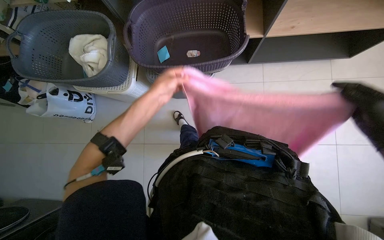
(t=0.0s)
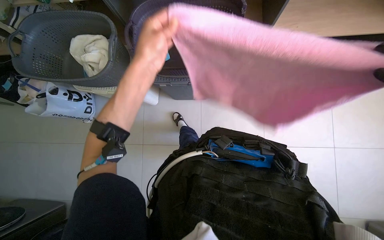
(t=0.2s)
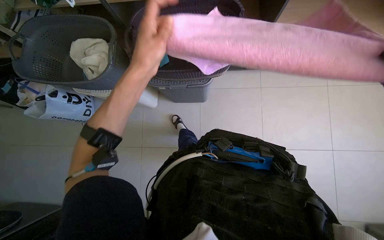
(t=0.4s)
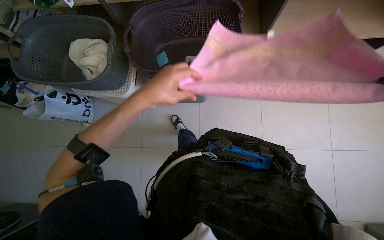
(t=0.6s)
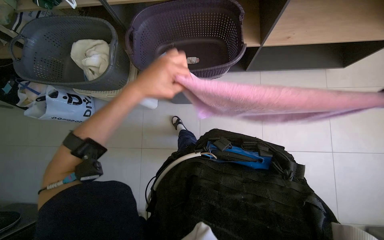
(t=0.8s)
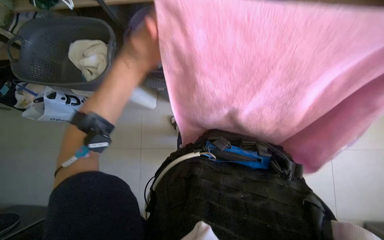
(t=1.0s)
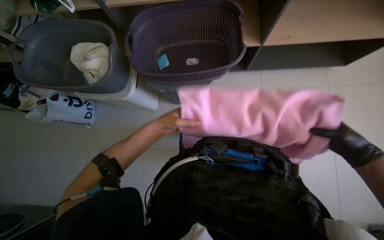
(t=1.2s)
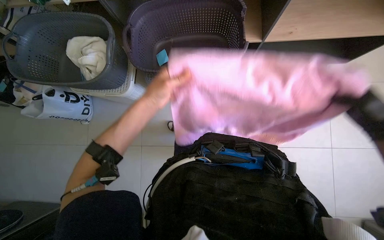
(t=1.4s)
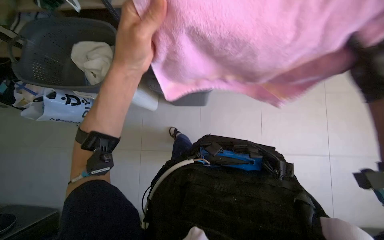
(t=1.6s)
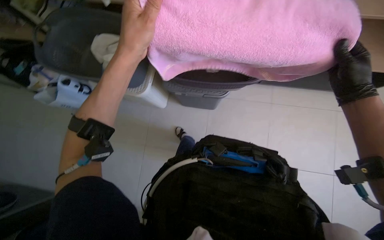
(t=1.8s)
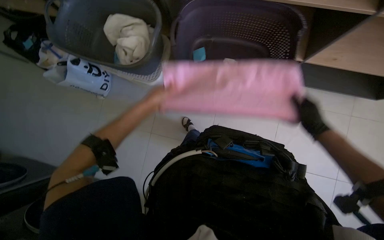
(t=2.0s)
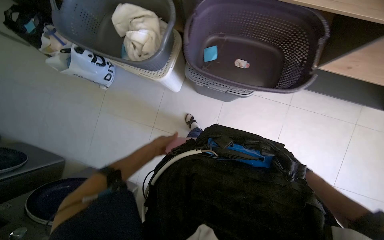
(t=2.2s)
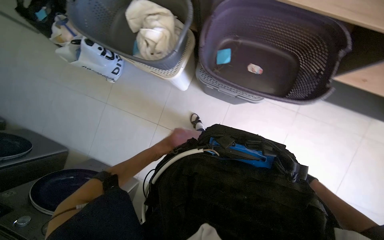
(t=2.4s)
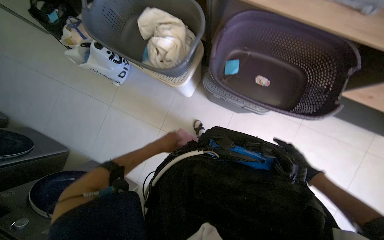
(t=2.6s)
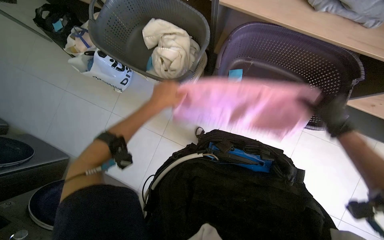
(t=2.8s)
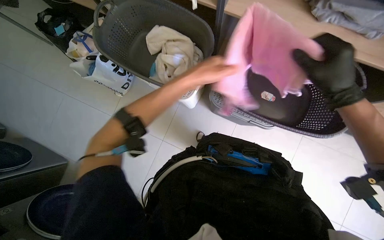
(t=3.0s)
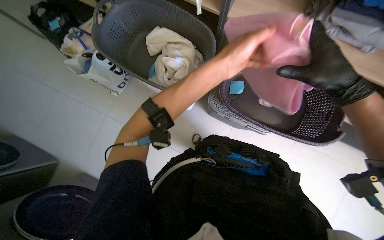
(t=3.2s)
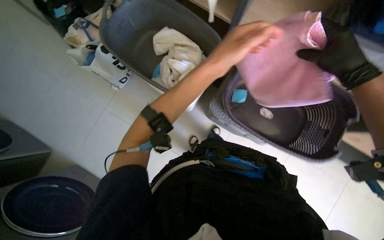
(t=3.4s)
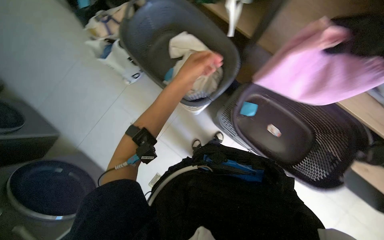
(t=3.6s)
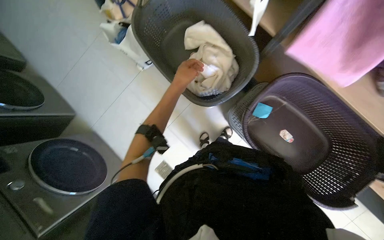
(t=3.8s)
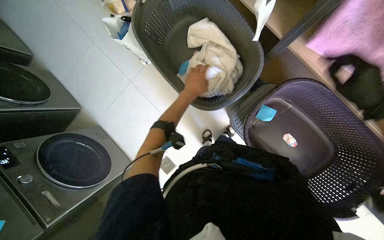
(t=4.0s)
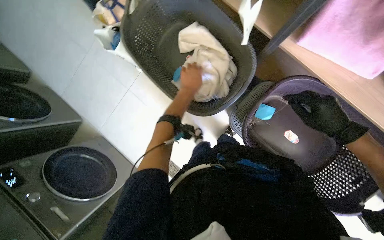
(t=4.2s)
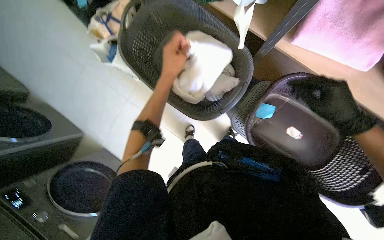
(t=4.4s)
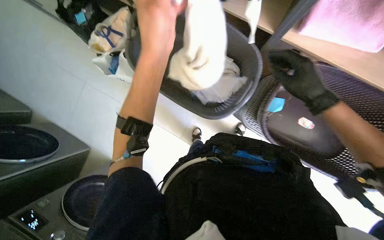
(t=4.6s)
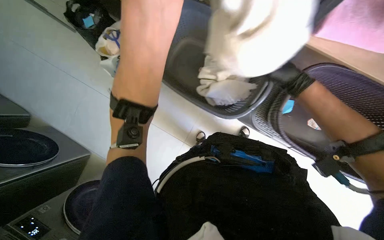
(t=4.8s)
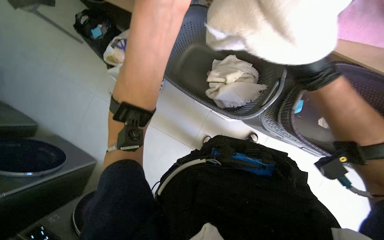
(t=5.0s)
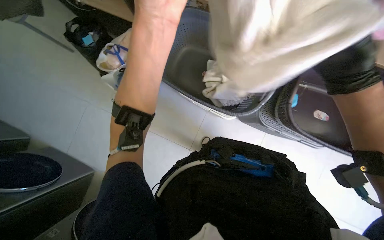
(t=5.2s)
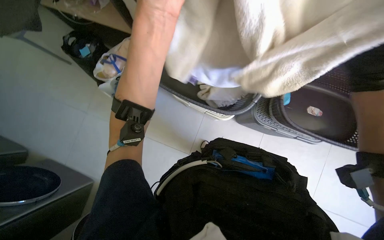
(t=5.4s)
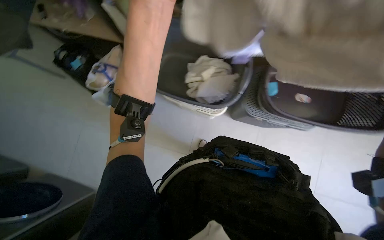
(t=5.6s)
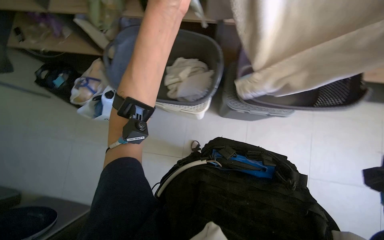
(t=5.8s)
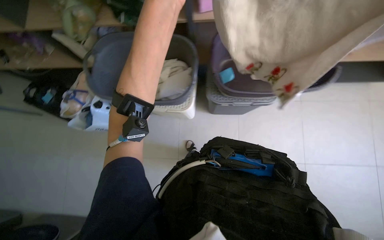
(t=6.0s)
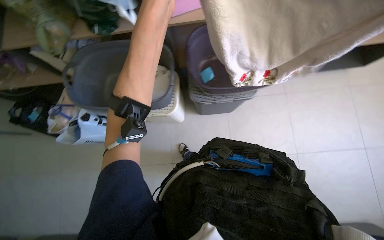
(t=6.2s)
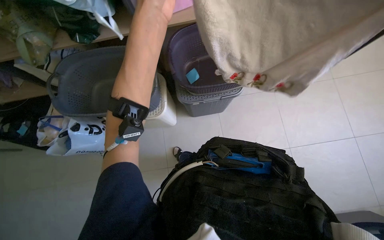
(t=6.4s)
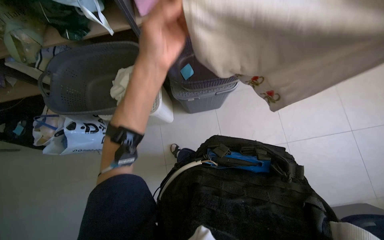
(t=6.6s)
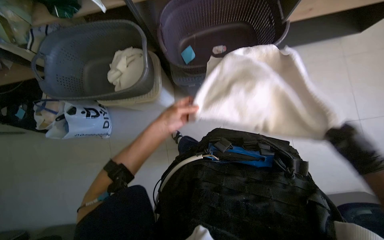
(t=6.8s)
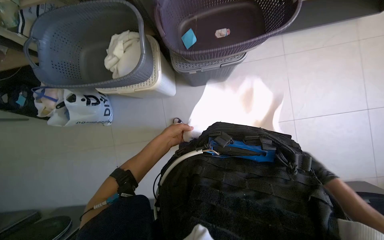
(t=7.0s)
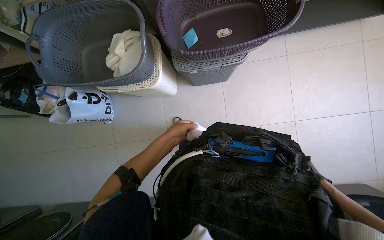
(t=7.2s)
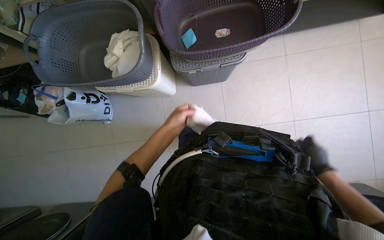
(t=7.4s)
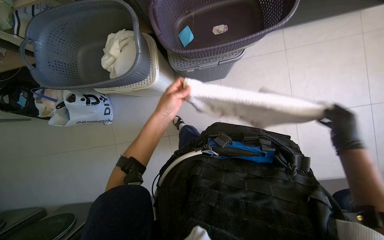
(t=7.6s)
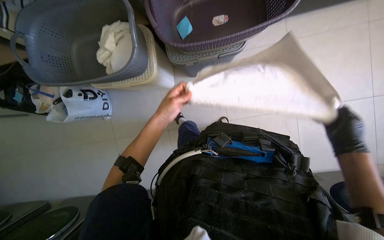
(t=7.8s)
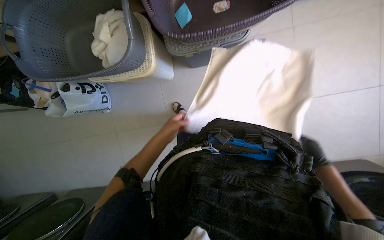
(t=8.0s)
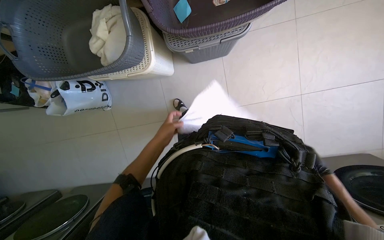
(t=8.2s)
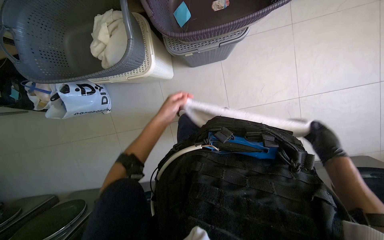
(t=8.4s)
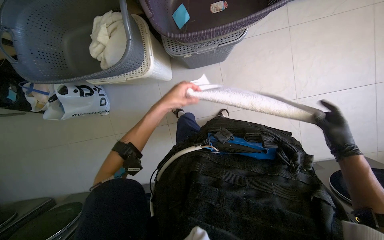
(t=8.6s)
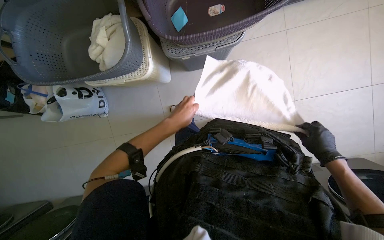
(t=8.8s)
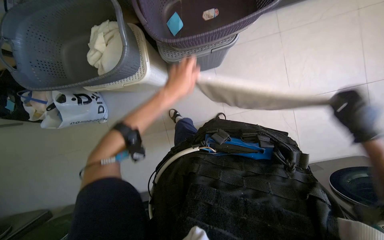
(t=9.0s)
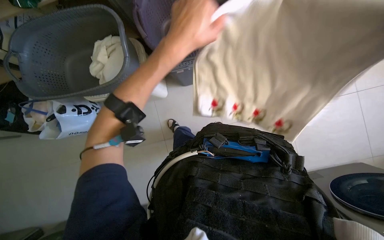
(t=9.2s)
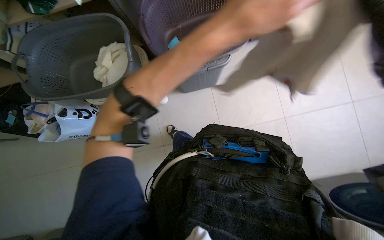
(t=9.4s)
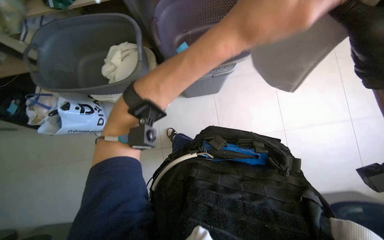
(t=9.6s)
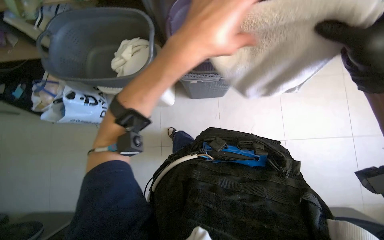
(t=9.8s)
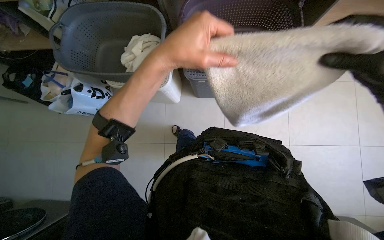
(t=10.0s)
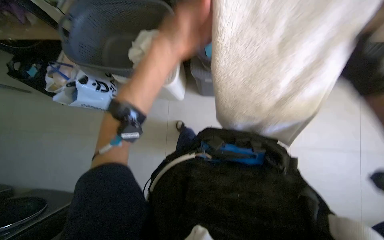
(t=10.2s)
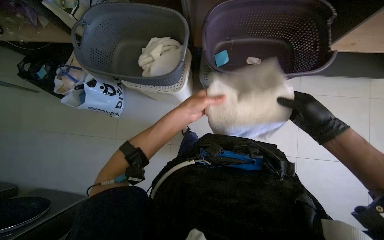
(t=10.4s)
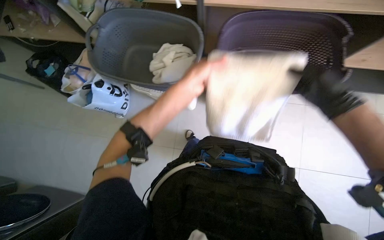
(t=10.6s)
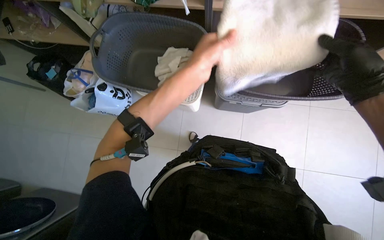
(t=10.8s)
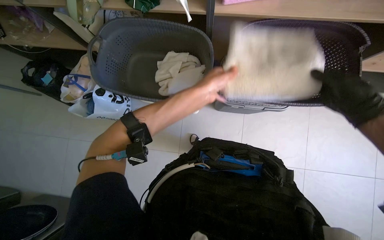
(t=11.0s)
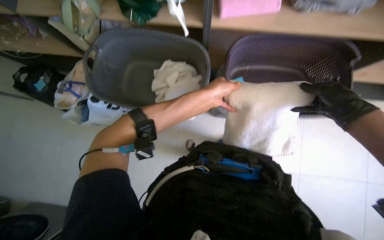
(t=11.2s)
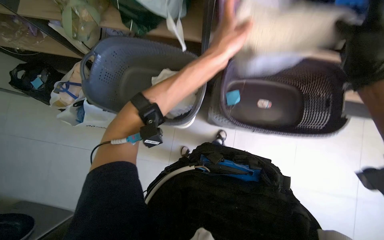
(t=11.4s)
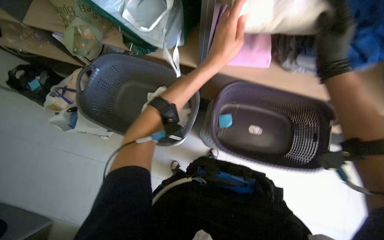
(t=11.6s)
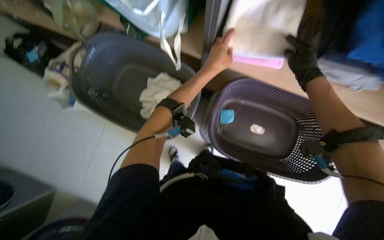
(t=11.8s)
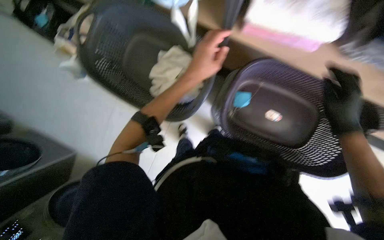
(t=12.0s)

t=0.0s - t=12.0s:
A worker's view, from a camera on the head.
Job: managing laundry.
The whole recording: Folding and placing clothes on shelf. The worker folds various items of clothing and places them onto a shelf.
t=0.0s - t=1.6s: The left hand goes nearer and farther, about 15 cm each way, reversing 2 times.
t=1.6s - t=3.0s: The left hand shifts some 15 cm farther from the camera.
t=3.0s - t=4.4s: The left hand swings nearer and farther, approximately 20 cm each way, with 2 reversals.
t=4.4s - t=6.0s: The view tips upward by approximately 15 degrees. The scene turns approximately 35 degrees counterclockwise in the picture. The left hand goes roughly 30 cm nearer to the camera.
t=6.0s - t=7.6s: The left hand is displaced farther from the camera and down the picture by approximately 30 cm.
t=9.0s - t=10.4s: The view tilts some 10 degrees upward. The left hand is displaced up the picture by about 10 cm, and goes nearer to the camera and returns, about 25 cm each way.
t=10.4s - t=12.0s: The right hand moves some 10 cm nearer to the camera and comes back. The left hand shifts some 15 cm farther from the camera.

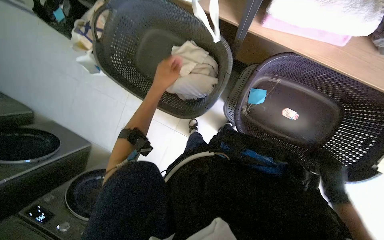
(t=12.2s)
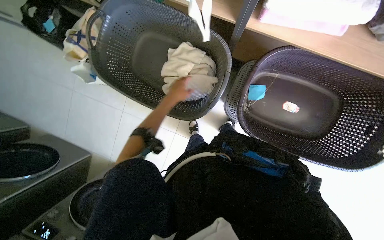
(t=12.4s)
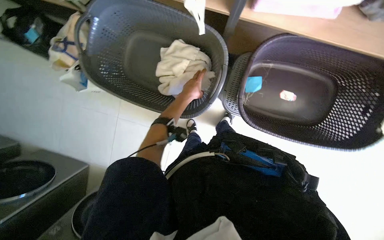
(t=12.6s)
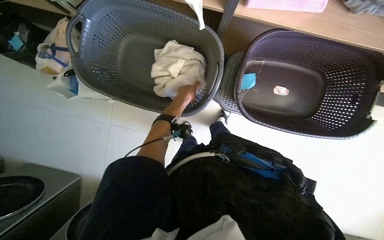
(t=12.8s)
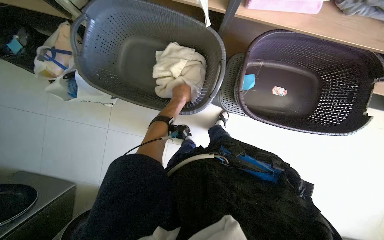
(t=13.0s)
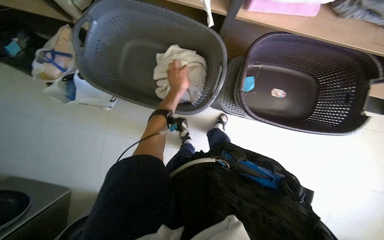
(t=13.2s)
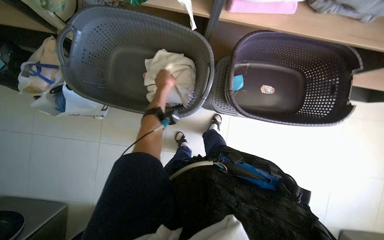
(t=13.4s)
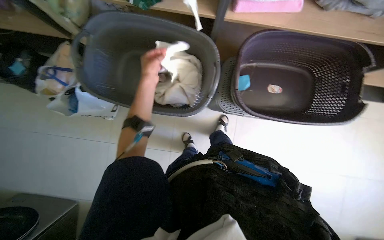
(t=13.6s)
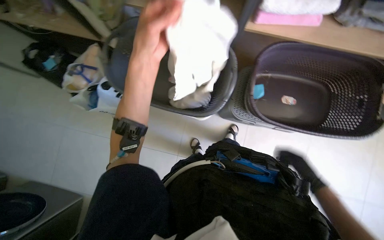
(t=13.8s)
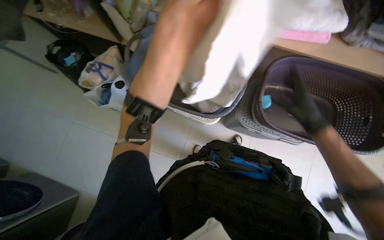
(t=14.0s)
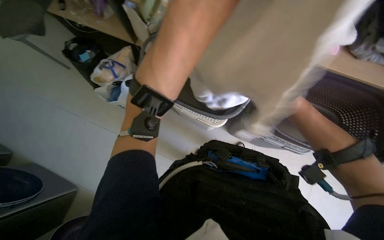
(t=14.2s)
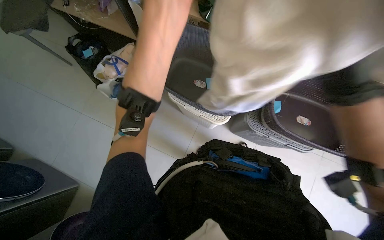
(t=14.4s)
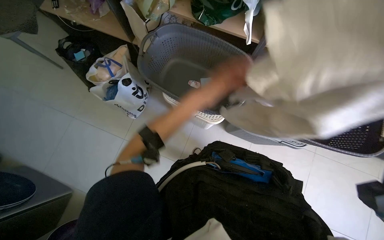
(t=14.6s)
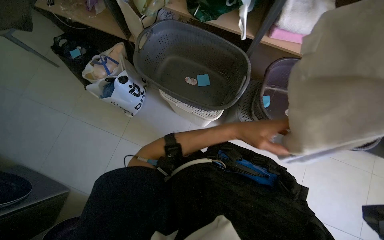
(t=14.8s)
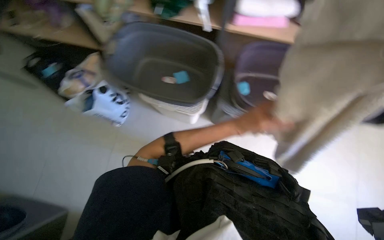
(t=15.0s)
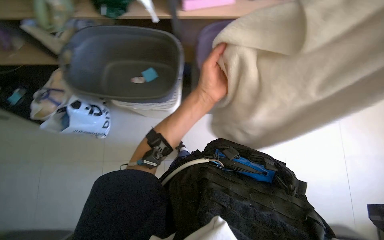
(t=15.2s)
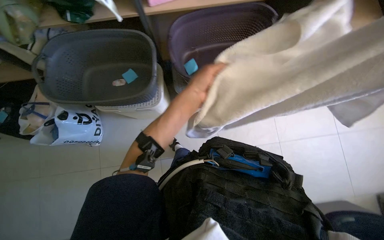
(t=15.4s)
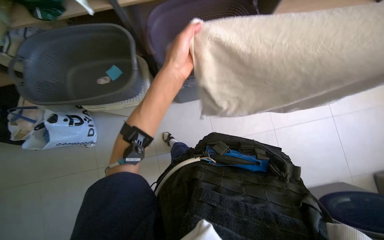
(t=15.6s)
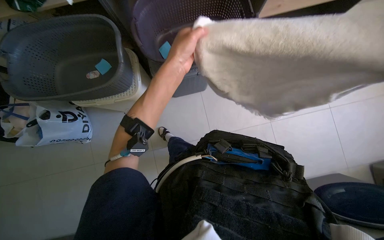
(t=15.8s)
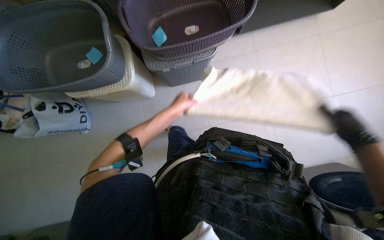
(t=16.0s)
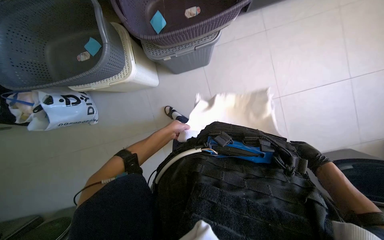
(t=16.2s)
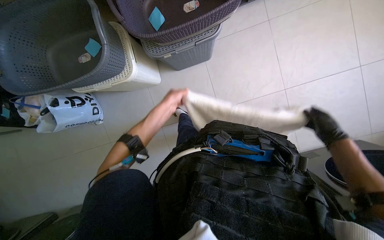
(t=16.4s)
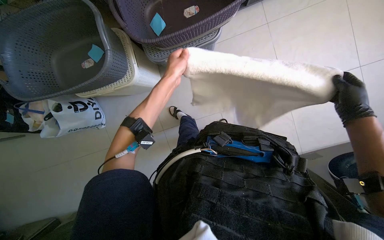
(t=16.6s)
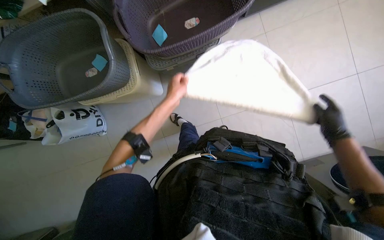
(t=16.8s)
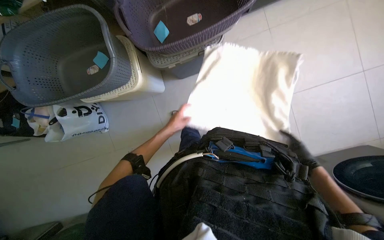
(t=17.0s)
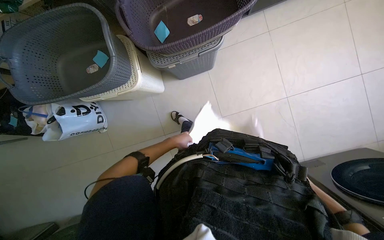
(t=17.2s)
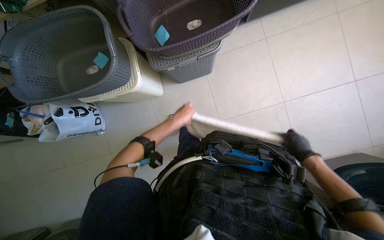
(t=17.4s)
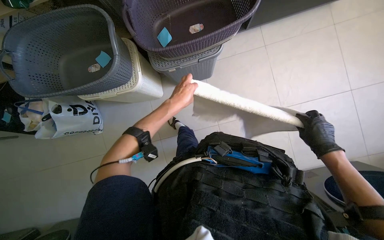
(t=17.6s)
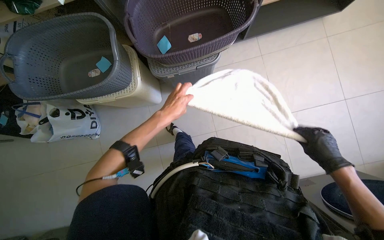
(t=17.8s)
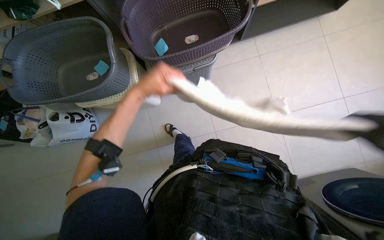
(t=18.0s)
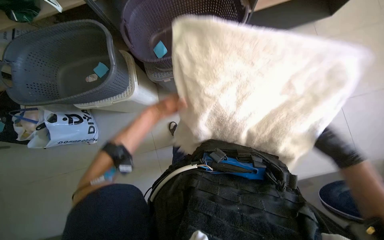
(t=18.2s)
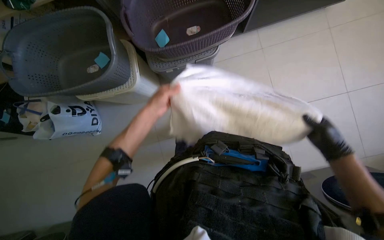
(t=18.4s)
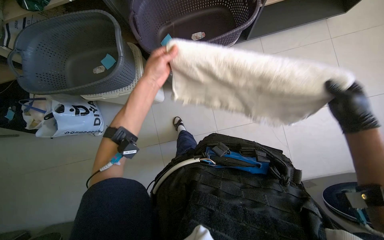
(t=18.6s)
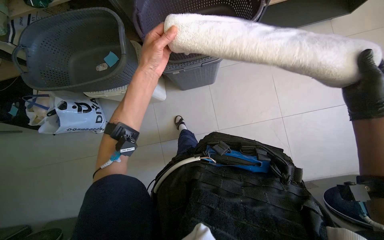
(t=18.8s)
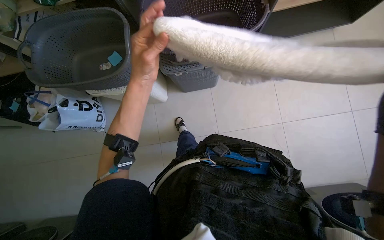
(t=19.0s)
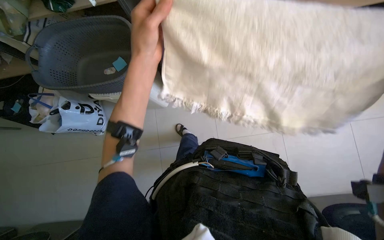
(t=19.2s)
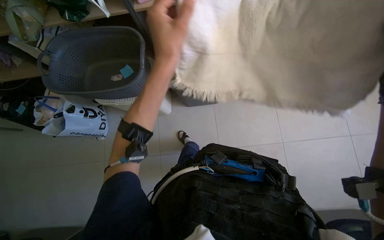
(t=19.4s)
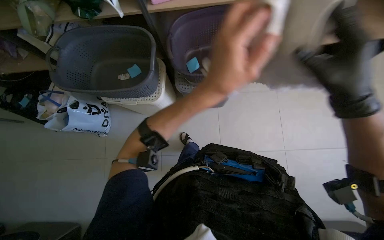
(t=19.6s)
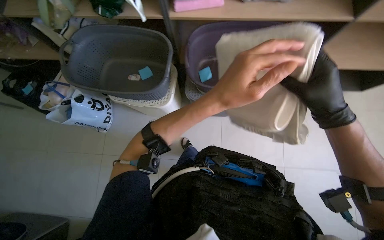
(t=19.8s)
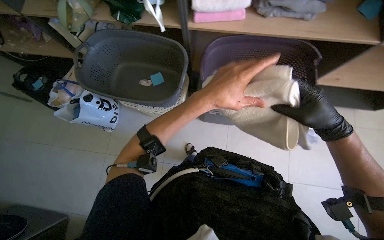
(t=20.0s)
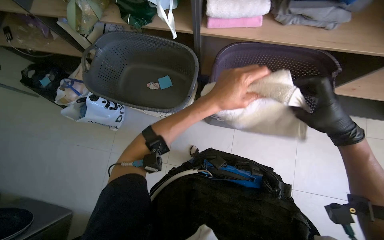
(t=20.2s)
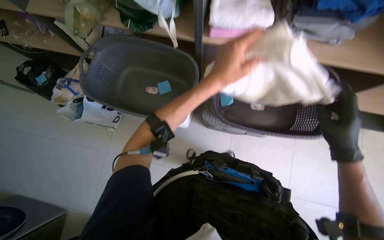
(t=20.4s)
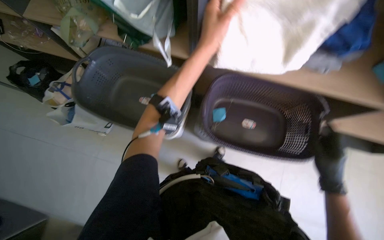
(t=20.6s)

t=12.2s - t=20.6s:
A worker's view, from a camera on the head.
Job: managing laundry.
The whole recording: Folding and placing clothes on shelf. The worker folds various items of clothing and places them onto a shelf.
t=12.2s - t=13.6s: The left hand travels to the right and back again, about 10 cm each way.
t=13.6s - t=15.0s: The left hand heads down the picture and to the right, covering some 30 cm, and reaches approximately 40 cm nearer to the camera, then returns.
t=15.0s - t=16.4s: The camera pitches downward, by about 15 degrees. The scene rotates counterclockwise by about 25 degrees. The left hand travels farther from the camera and back again, approximately 30 cm each way.
t=16.4s - t=17.8s: The right hand moves approximately 15 cm farther from the camera and comes back. Meanwhile the left hand reaches some 15 cm farther from the camera, then returns.
t=17.8s - t=19.2s: The left hand shifts approximately 20 cm nearer to the camera.
t=19.2s - t=20.6s: The left hand travels up the picture by roughly 20 cm.
